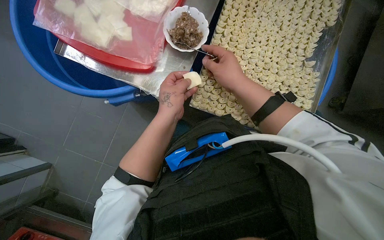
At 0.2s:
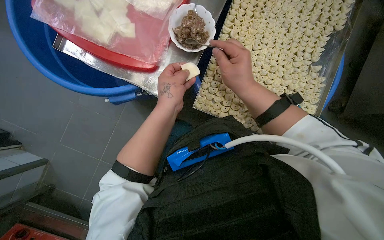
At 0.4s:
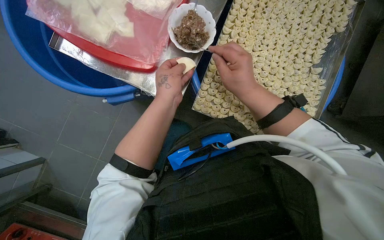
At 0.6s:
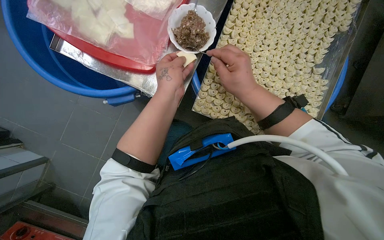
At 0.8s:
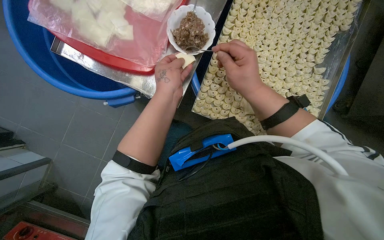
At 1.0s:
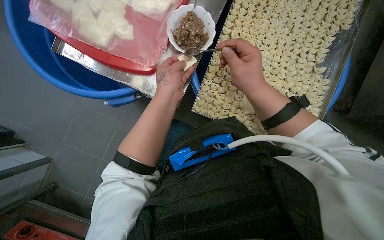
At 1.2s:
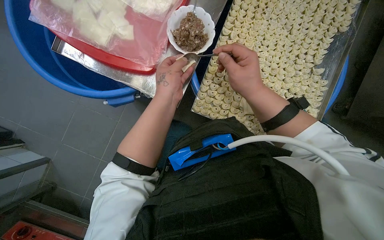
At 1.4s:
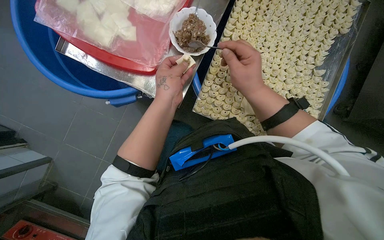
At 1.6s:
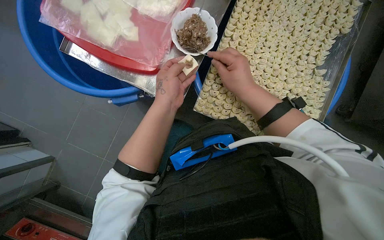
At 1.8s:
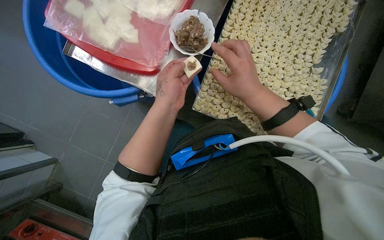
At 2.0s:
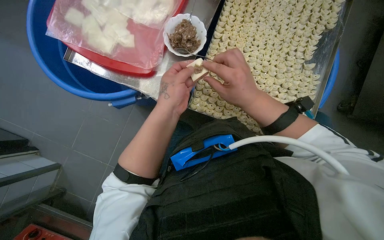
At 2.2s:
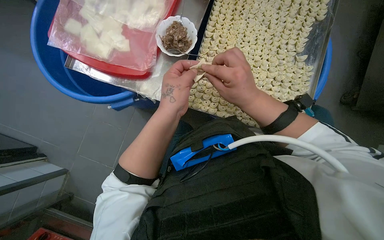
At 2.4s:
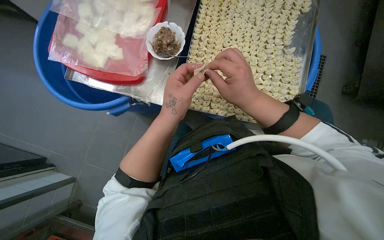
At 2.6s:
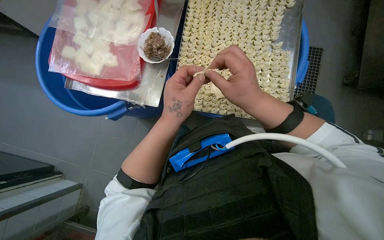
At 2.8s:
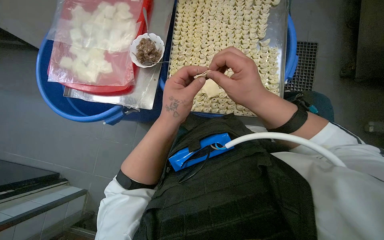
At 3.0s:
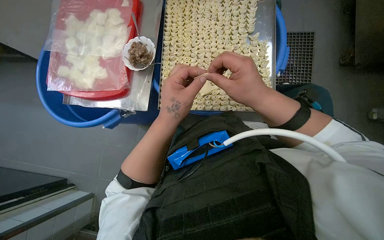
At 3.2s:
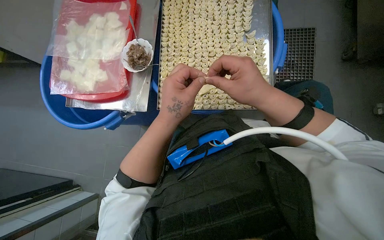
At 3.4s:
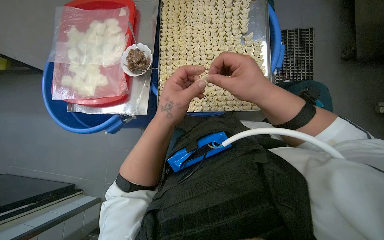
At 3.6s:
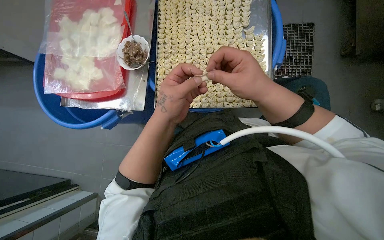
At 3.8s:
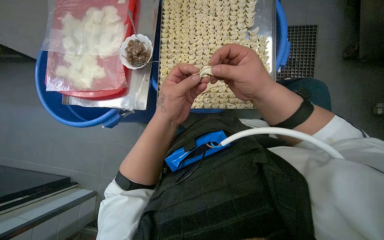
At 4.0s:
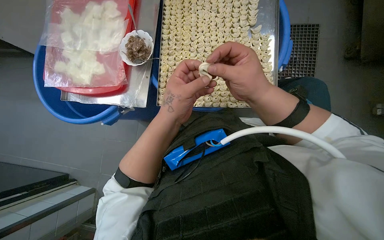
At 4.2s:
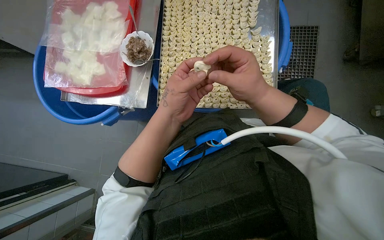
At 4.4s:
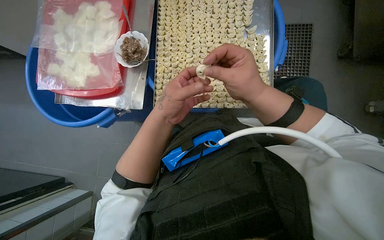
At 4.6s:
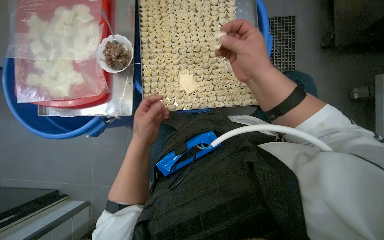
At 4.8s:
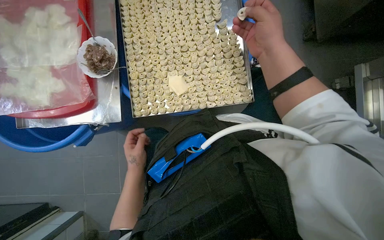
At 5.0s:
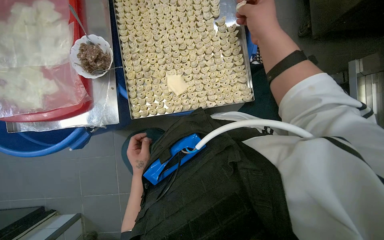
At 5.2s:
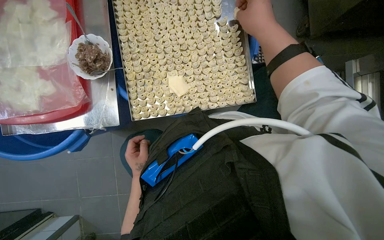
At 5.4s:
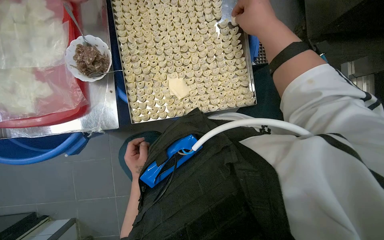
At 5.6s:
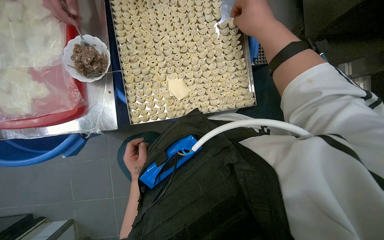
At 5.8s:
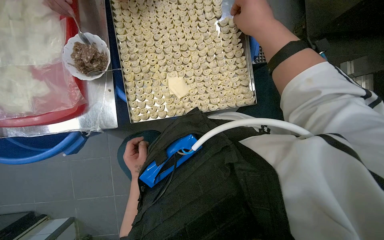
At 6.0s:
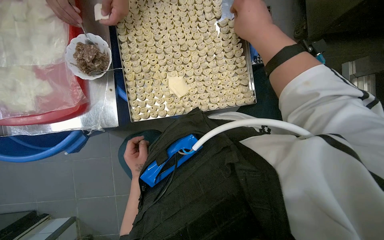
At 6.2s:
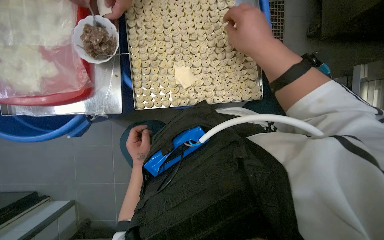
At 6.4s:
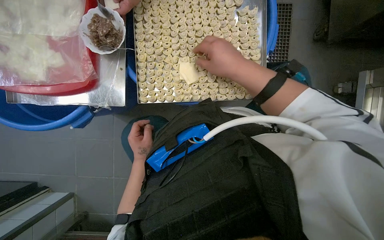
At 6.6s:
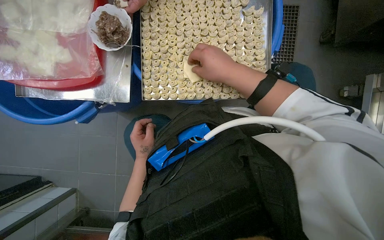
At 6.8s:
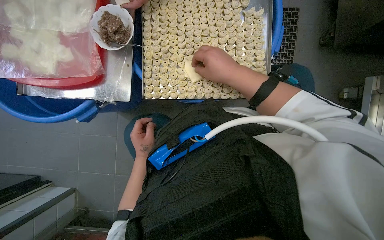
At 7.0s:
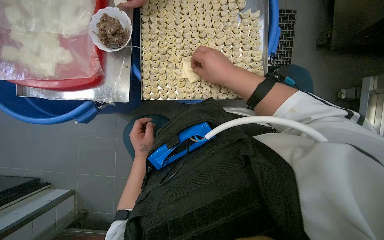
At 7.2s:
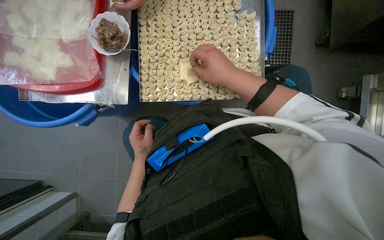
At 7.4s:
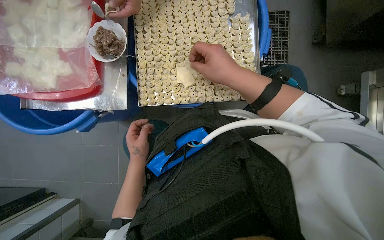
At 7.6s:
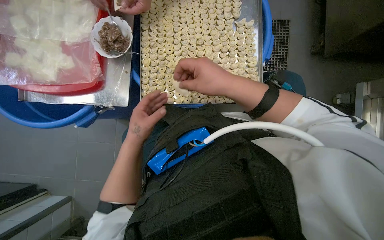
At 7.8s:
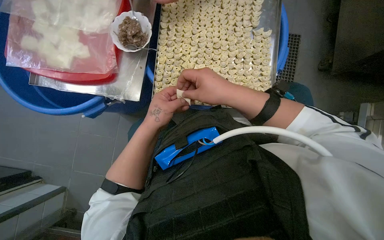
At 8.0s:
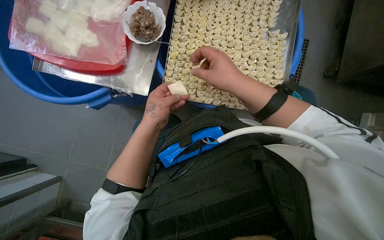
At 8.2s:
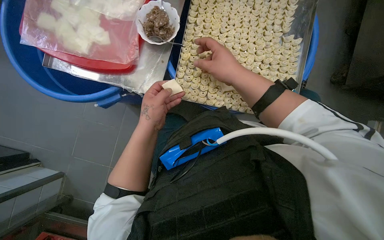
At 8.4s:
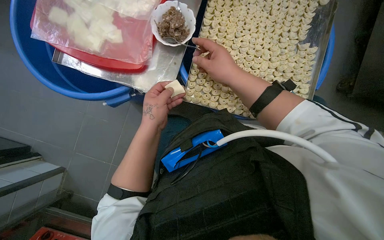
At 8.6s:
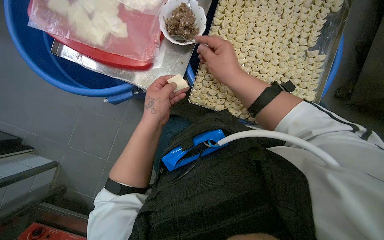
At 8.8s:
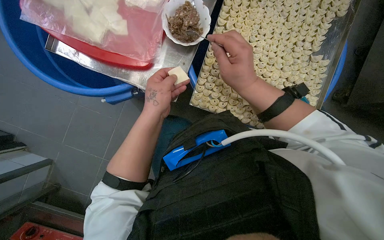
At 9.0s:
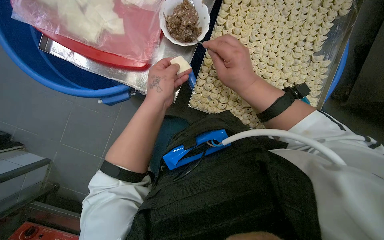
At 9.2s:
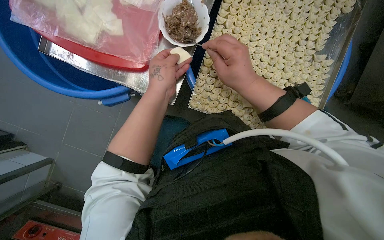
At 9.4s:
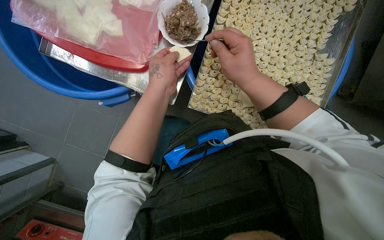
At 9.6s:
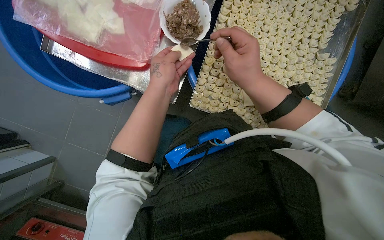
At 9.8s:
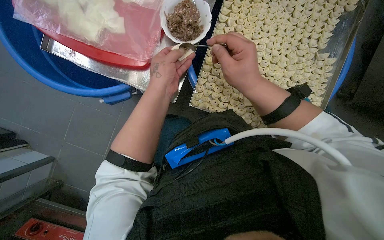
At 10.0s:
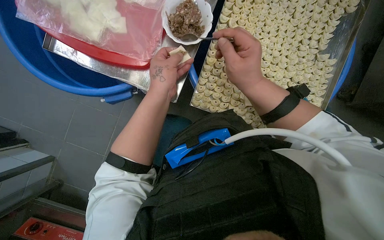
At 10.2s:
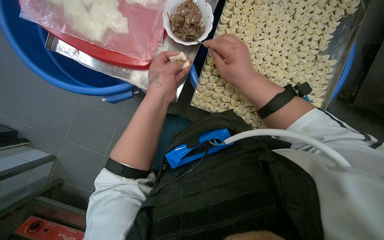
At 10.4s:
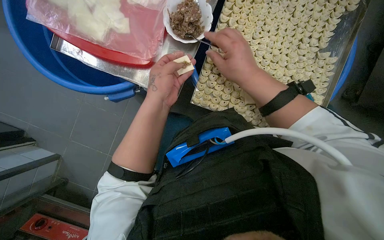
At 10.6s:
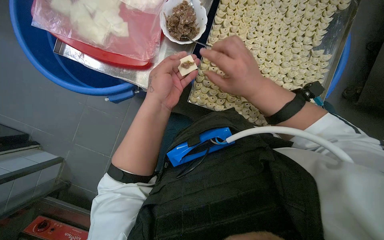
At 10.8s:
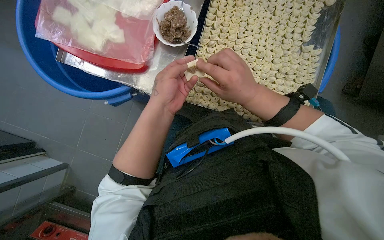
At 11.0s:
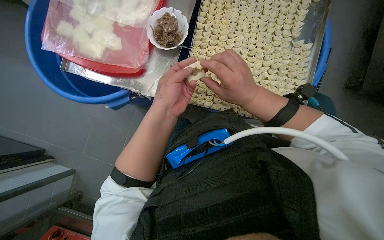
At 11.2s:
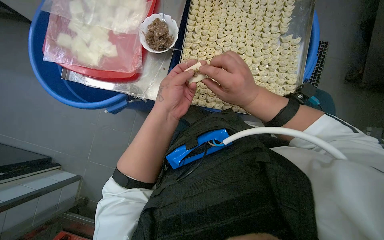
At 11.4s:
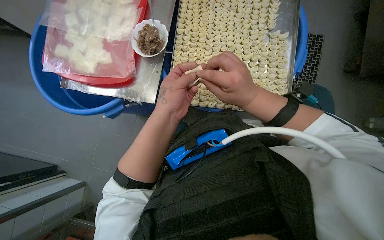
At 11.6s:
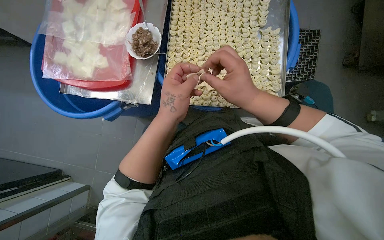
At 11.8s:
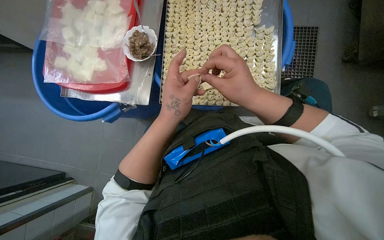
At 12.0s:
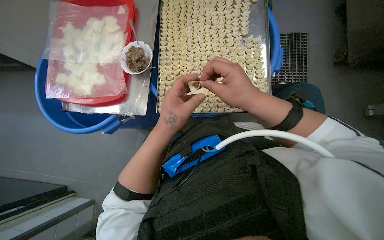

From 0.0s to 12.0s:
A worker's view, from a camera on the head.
Job: preparing food.
The whole recording: Making dumplings with meat filling. The worker picks up dough, fills it with meat, folds it, and places the finished dumpling on a tray.
From 0.0s to 1.6s: The hands stay close to where they were, moving slightly.
From 1.6s to 3.0s: The right hand goes approximately 10 cm nearer to the camera.
From 3.0s to 4.4s: The hands work in one place, with small movements.
From 4.4s to 6.0s: The right hand heads up the picture, covering some 15 cm, while the left hand travels farther from the camera, down the picture and to the left by roughly 25 cm.
From 6.0s to 7.6s: The left hand heads nearer to the camera, covering some 10 cm. The right hand shifts roughly 20 cm down the picture and to the left.
From 7.6s to 9.0s: The right hand is displaced farther from the camera by about 10 cm; the left hand heads up the picture, covering roughly 10 cm.
From 9.0s to 10.4s: The hands stay close to where they were, moving slightly.
From 10.4s to 12.0s: The camera pitches upward, by some 15 degrees. The right hand heads down the picture, covering approximately 15 cm.

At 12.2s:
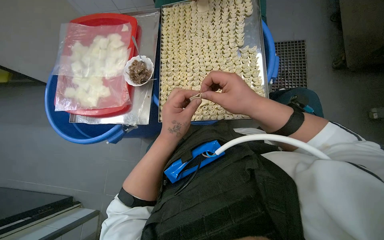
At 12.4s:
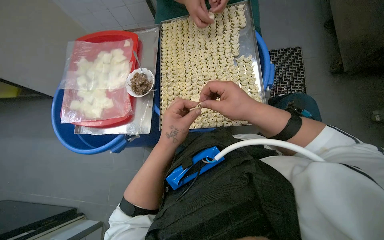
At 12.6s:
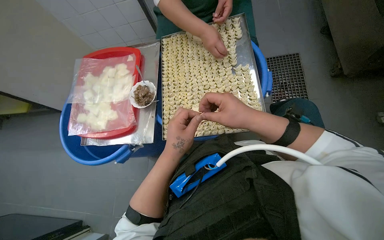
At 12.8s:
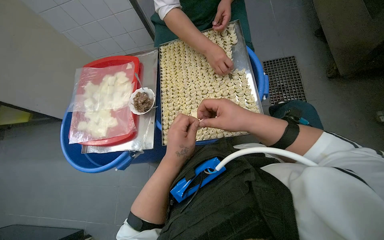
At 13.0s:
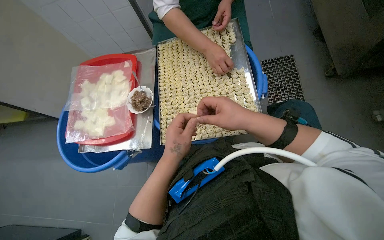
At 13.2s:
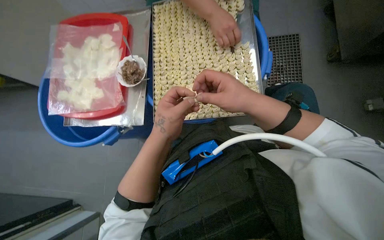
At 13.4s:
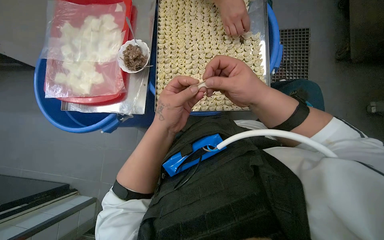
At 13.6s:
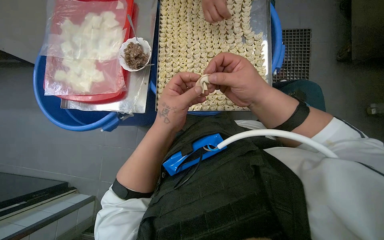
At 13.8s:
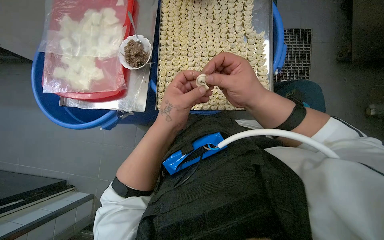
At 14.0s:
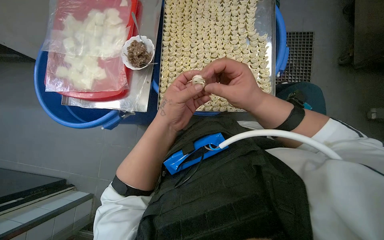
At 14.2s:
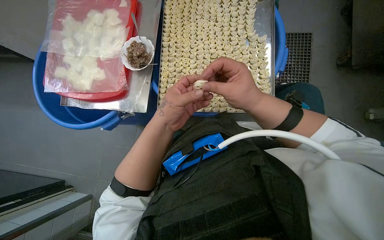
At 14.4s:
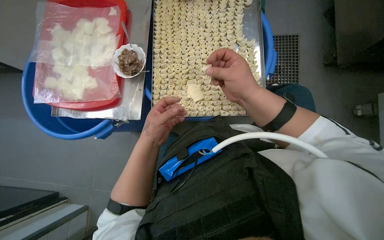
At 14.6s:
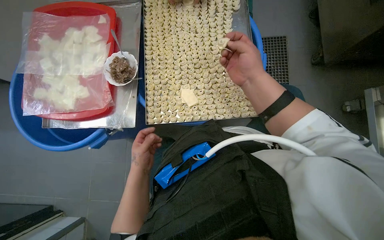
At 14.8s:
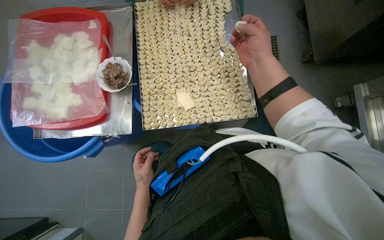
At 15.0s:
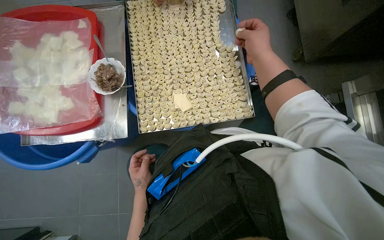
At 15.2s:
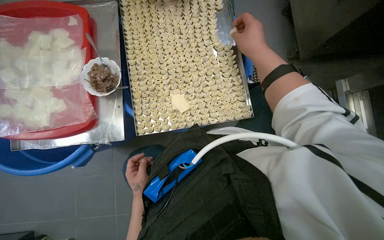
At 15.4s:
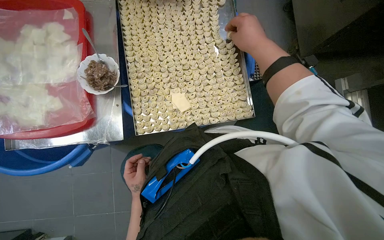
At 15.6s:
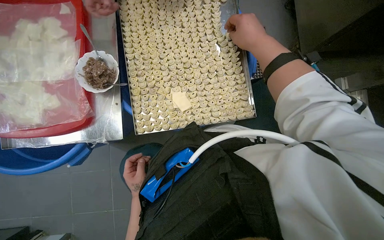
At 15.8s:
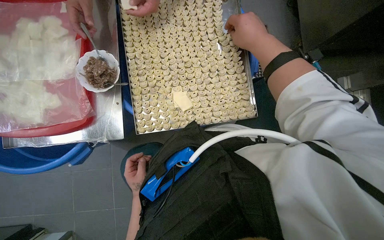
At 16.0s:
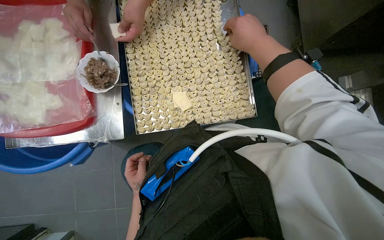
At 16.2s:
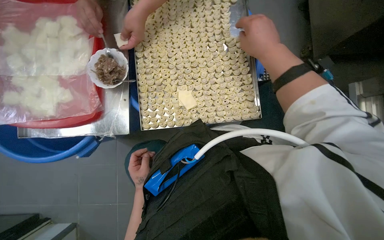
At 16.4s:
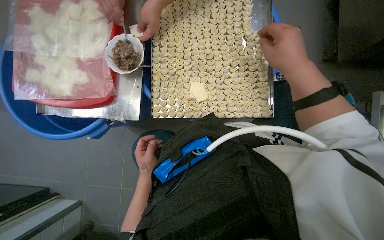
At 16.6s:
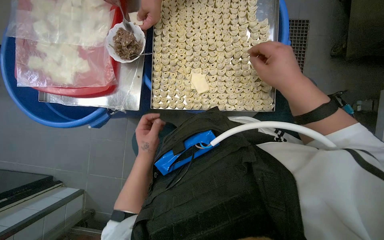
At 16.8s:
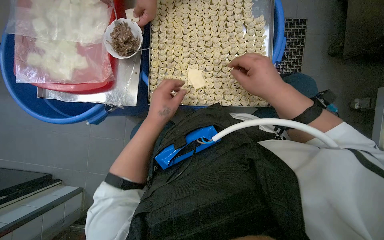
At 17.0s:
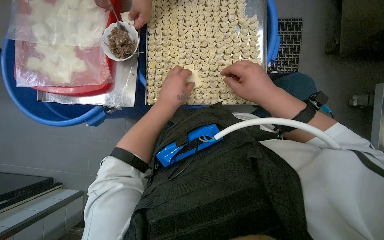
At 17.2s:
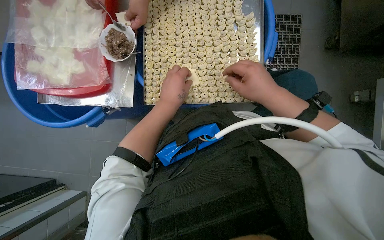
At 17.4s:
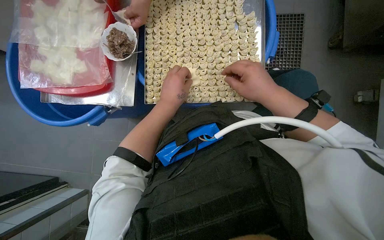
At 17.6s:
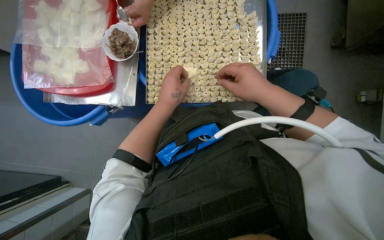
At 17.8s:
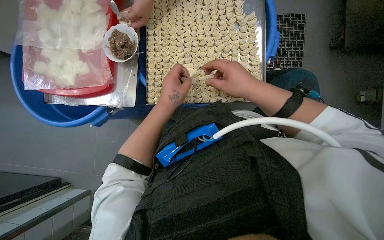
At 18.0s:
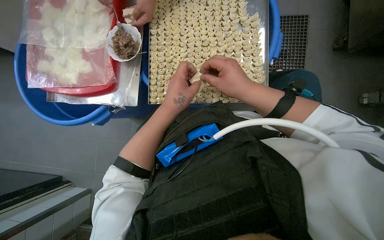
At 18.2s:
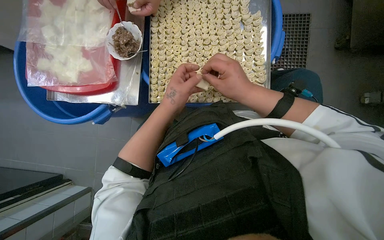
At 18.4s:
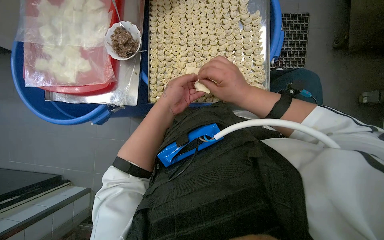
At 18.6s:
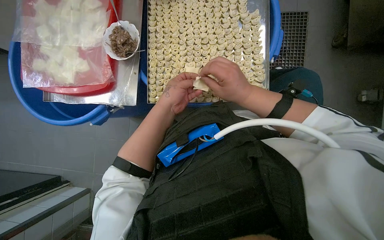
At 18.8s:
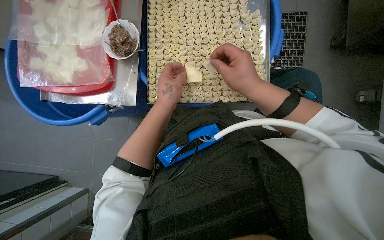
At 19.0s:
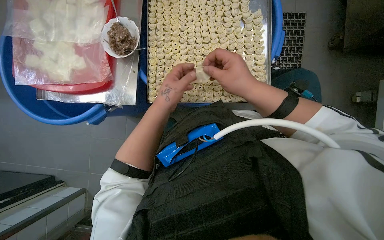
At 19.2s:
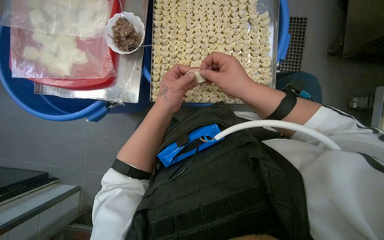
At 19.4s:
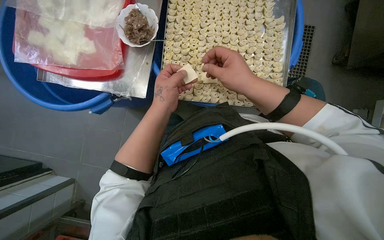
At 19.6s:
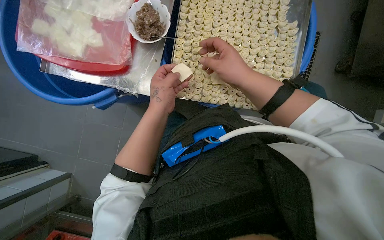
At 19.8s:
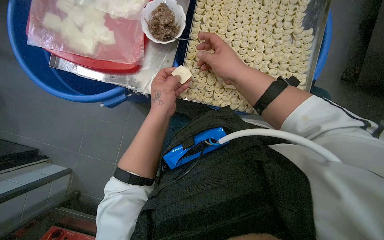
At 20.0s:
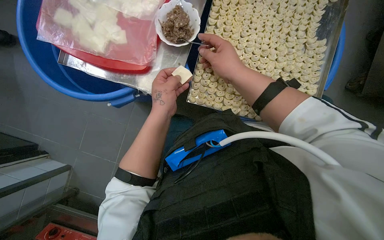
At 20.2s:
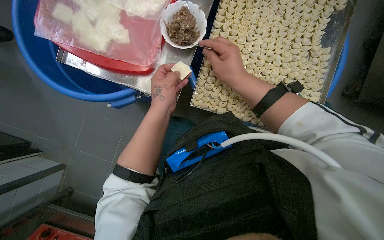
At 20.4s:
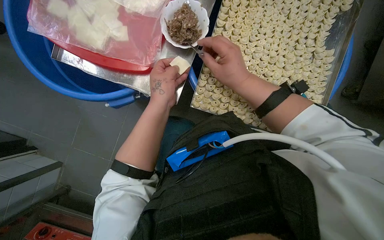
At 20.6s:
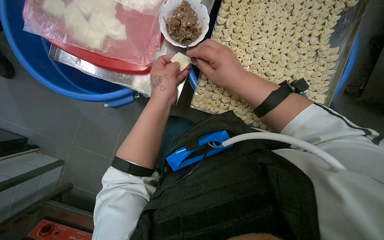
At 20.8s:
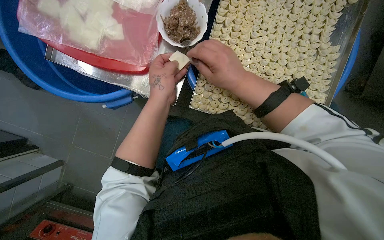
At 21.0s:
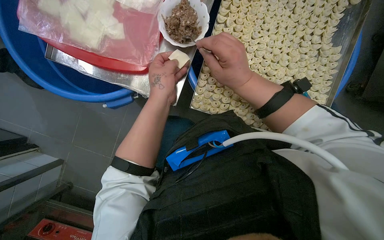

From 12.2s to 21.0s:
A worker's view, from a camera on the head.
Job: preparing food.
The whole recording: Making dumplings with meat filling. The worker picks up dough, fills it with meat, folds it, and places the finished dumpling on a tray.
From 12.2s to 13.6s: The hands stay close to where they were, moving slightly.
From 13.6s to 15.2s: The left hand heads farther from the camera, down the picture and to the left, covering roughly 25 cm. The right hand is displaced up the picture and to the right by about 20 cm.
From 15.2s to 16.6s: The right hand moves down the picture, some 10 cm.
From 16.6s to 18.0s: The left hand goes approximately 20 cm nearer to the camera, up the picture and to the right.
From 18.0s to 19.6s: The left hand shifts approximately 10 cm farther from the camera.
